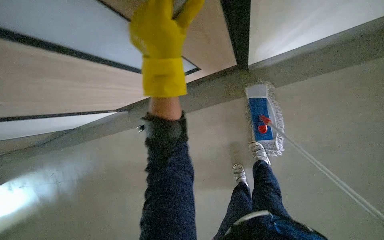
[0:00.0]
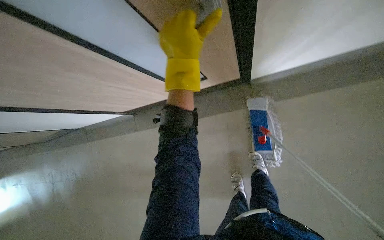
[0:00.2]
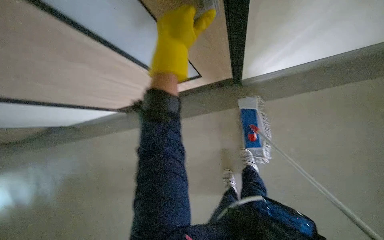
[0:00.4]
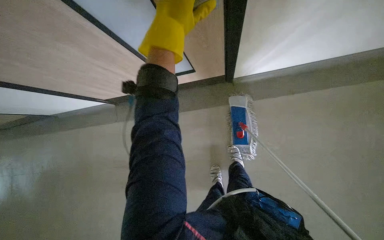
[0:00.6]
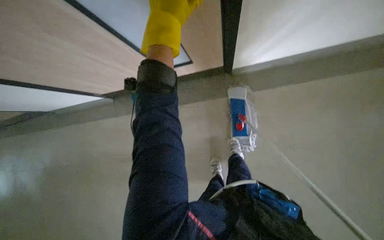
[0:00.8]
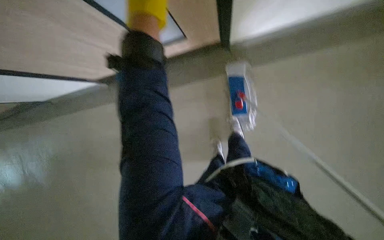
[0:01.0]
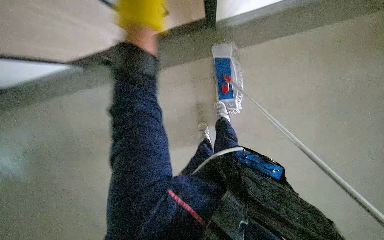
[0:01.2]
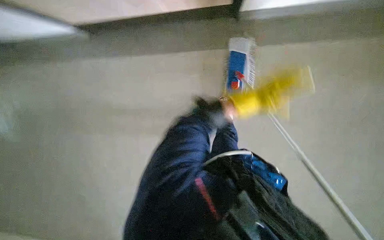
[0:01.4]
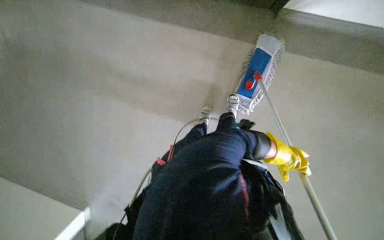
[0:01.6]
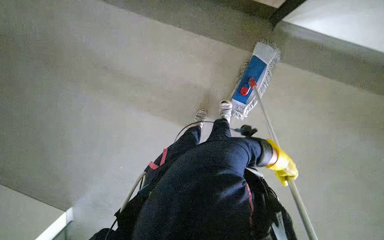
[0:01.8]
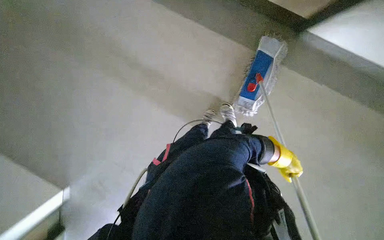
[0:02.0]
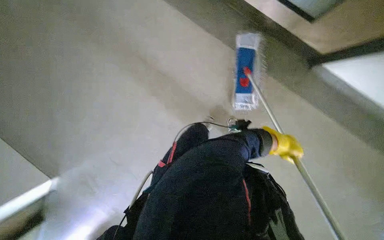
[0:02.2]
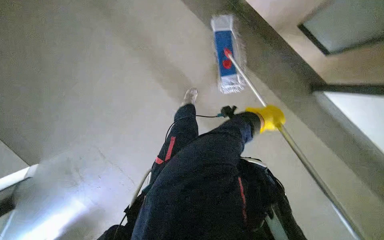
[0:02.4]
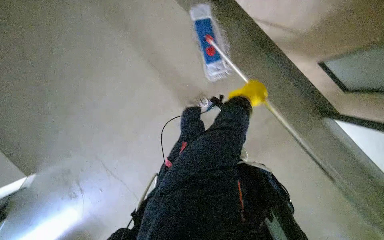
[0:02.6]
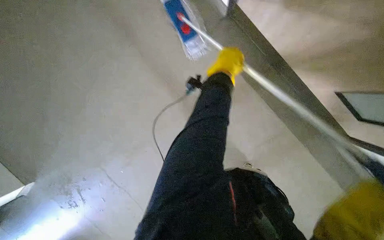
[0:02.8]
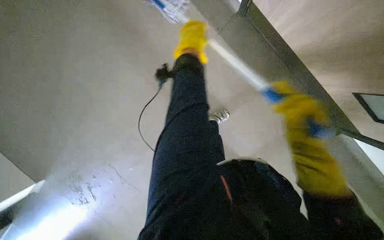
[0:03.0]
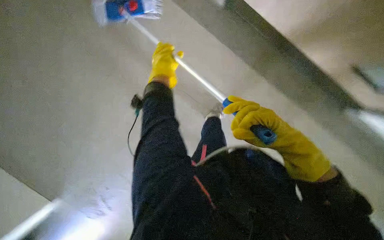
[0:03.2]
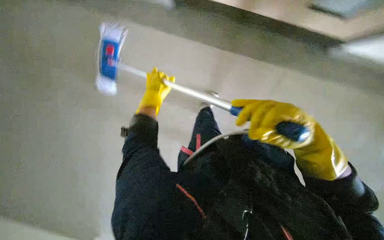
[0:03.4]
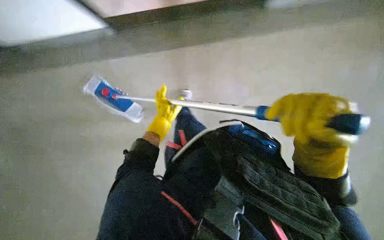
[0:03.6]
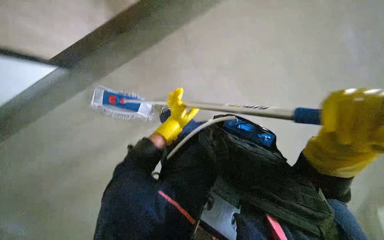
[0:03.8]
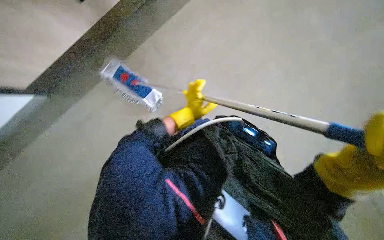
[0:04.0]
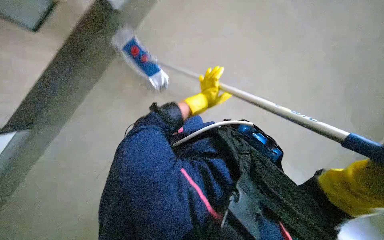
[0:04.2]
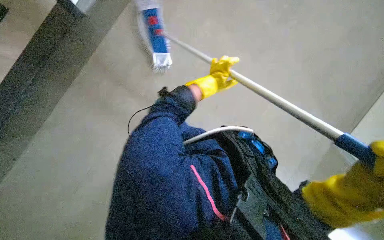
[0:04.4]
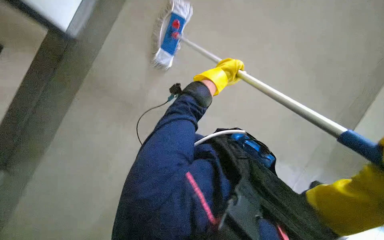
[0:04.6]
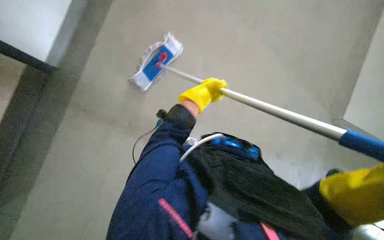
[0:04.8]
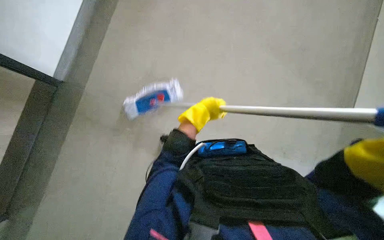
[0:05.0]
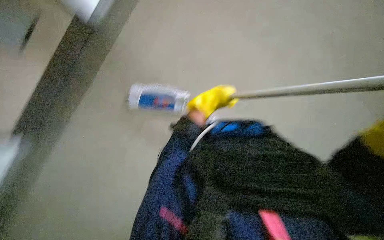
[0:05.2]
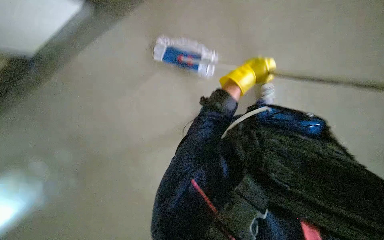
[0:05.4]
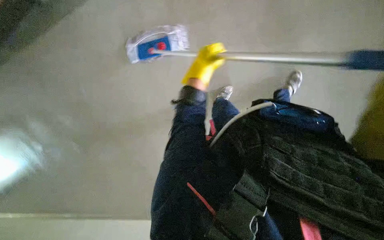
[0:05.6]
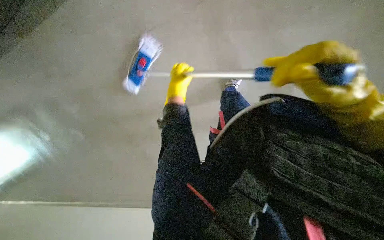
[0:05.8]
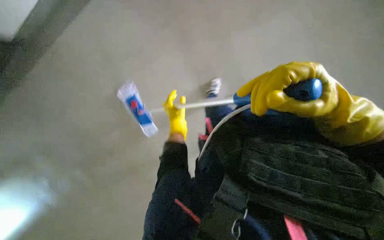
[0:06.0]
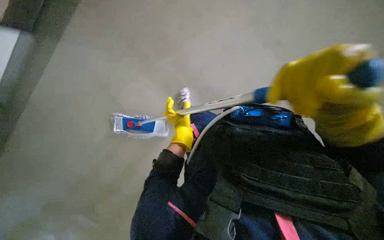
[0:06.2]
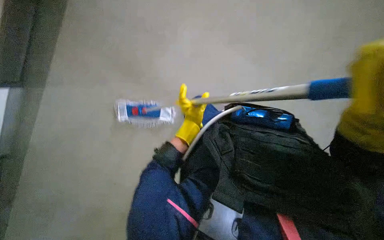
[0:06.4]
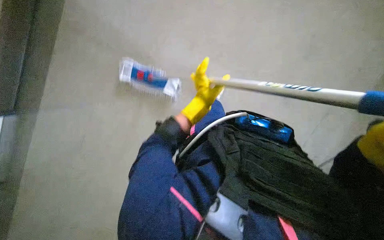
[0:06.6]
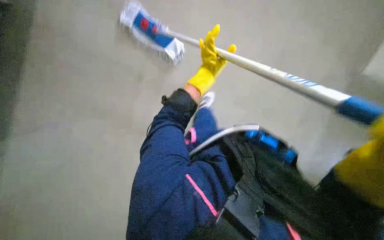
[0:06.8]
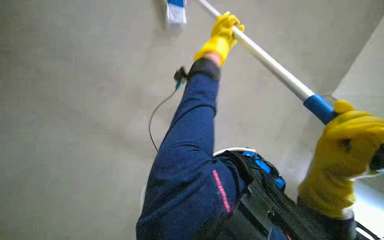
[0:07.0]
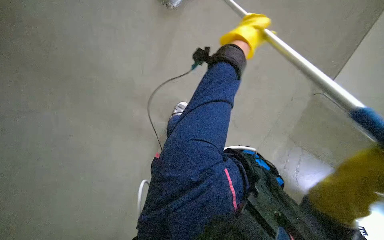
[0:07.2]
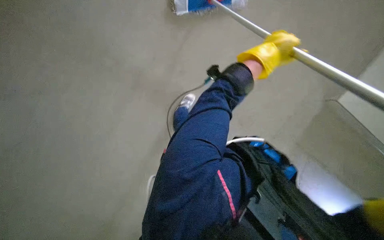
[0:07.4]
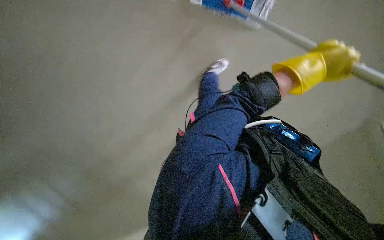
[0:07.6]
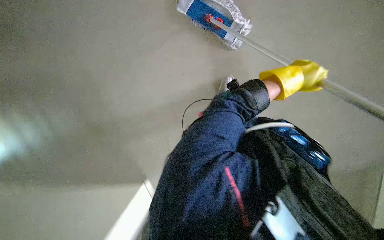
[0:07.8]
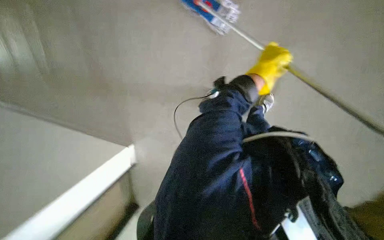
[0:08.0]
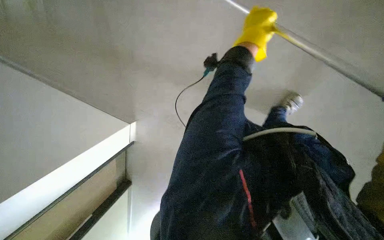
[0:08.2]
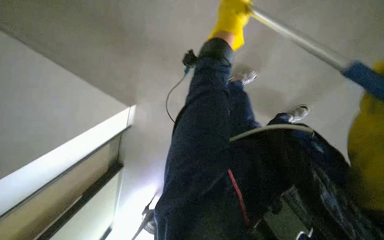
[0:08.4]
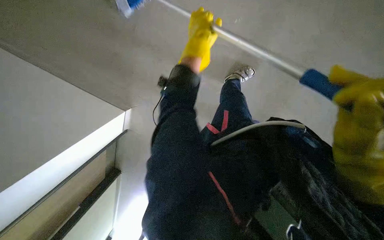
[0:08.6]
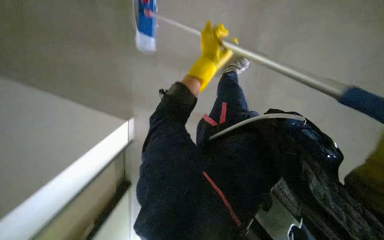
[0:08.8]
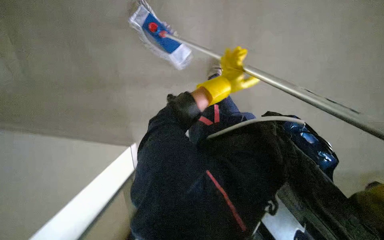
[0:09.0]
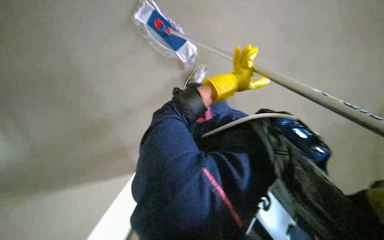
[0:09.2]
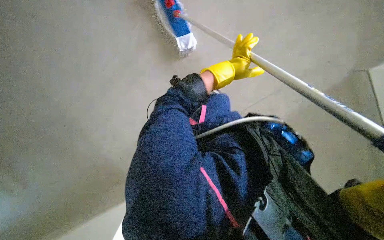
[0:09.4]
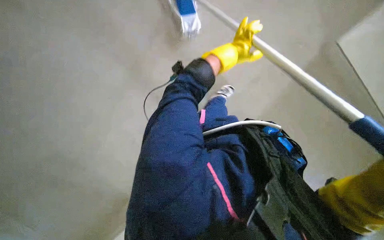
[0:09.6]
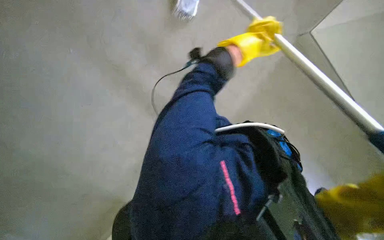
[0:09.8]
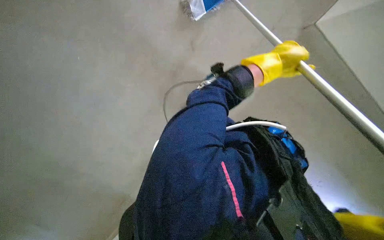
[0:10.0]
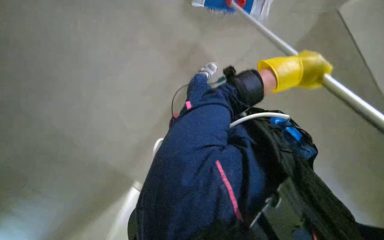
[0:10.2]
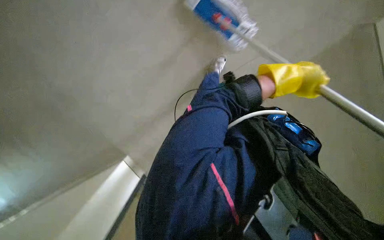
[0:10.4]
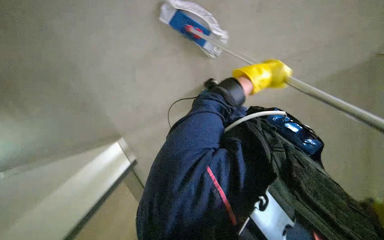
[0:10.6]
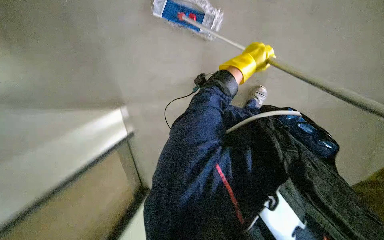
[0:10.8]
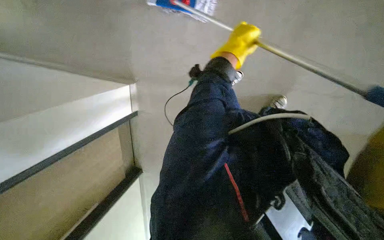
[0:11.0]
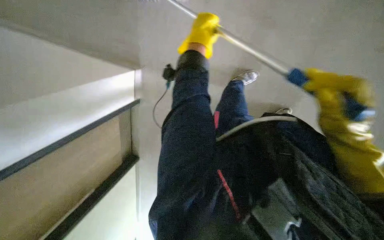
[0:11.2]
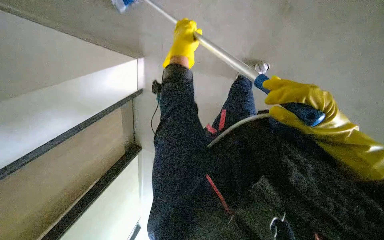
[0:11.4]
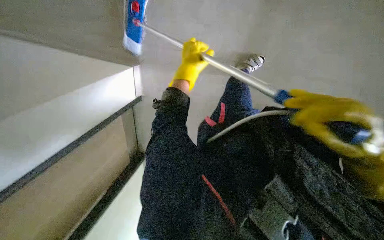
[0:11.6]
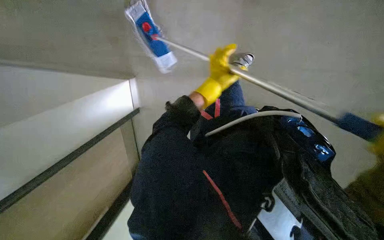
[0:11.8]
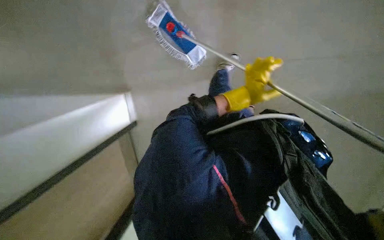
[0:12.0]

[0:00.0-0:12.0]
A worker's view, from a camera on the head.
Job: mopping floor.
The whole recording: Cleaning floor with mop. The worker mops the hallway floor, periodically wringing the mop in the bucket.
0:04.4 to 0:06.0: The left hand heads down the picture and to the left, covering some 15 cm.
0:06.0 to 0:07.6: The left hand heads nearer to the camera and to the right, covering approximately 35 cm.
0:07.6 to 0:09.0: The left hand travels farther from the camera by approximately 30 cm.
0:09.0 to 0:10.4: The left hand is displaced nearer to the camera and to the right by some 25 cm.
0:10.4 to 0:12.0: The left hand travels farther from the camera by about 15 cm, and travels to the left and back again, about 30 cm each way.

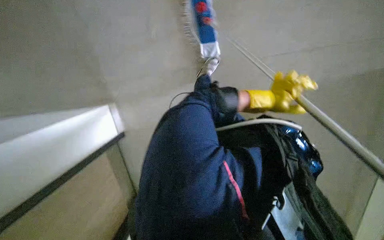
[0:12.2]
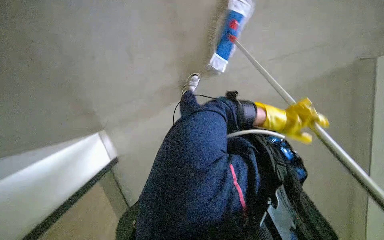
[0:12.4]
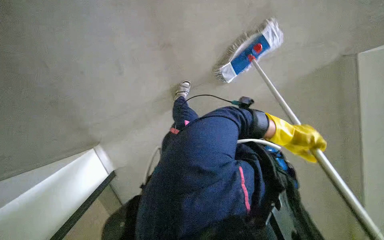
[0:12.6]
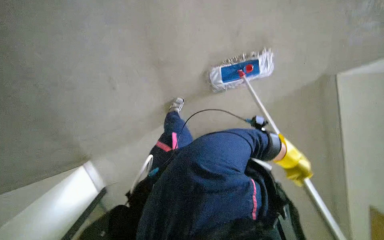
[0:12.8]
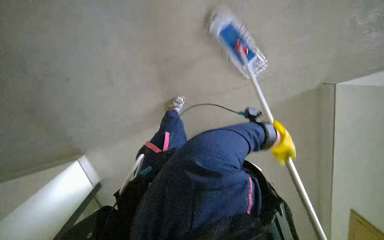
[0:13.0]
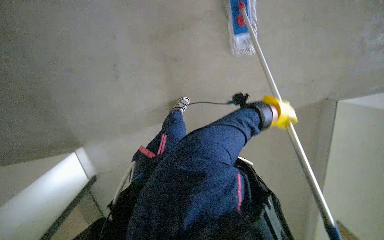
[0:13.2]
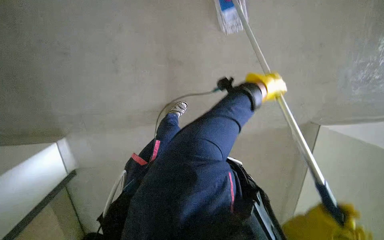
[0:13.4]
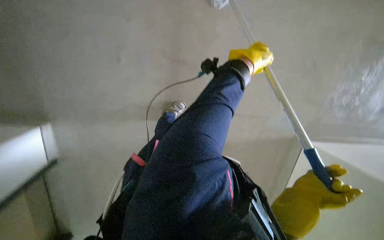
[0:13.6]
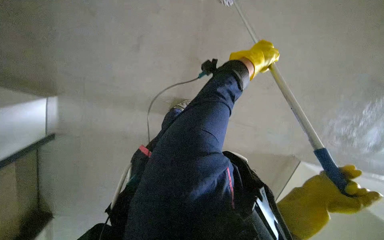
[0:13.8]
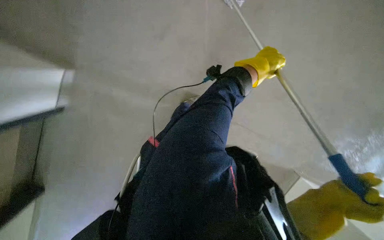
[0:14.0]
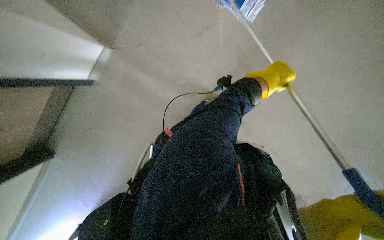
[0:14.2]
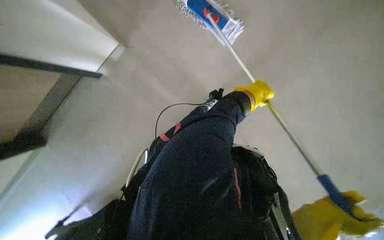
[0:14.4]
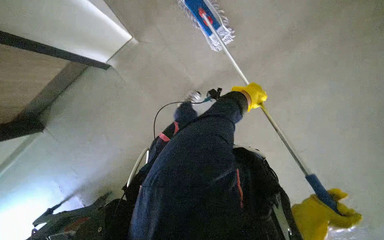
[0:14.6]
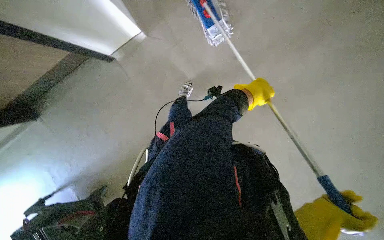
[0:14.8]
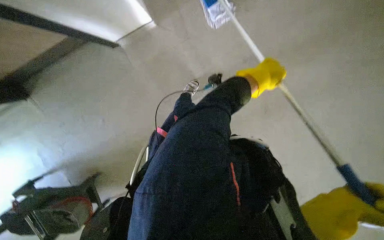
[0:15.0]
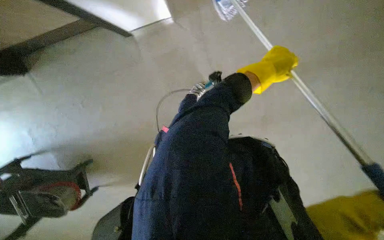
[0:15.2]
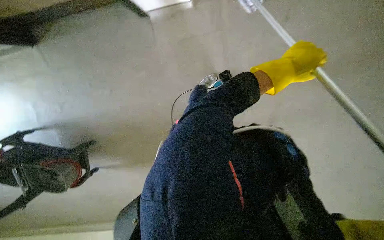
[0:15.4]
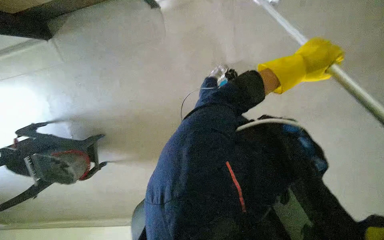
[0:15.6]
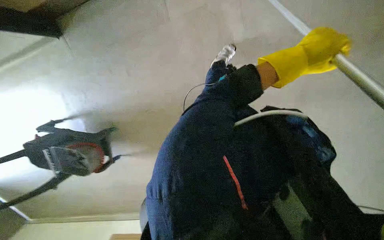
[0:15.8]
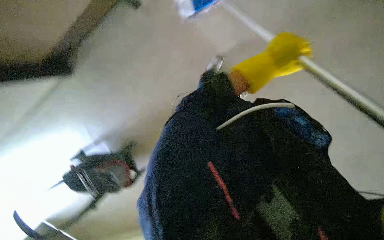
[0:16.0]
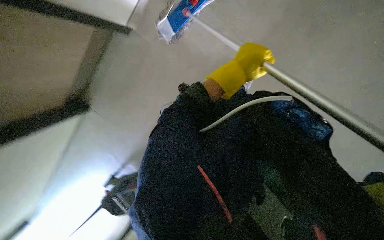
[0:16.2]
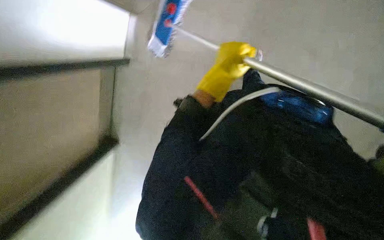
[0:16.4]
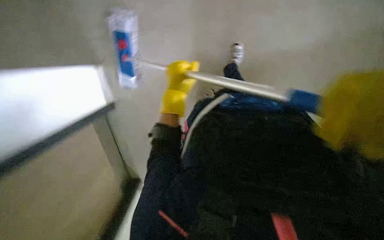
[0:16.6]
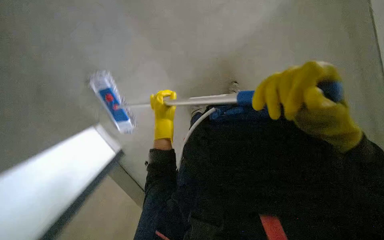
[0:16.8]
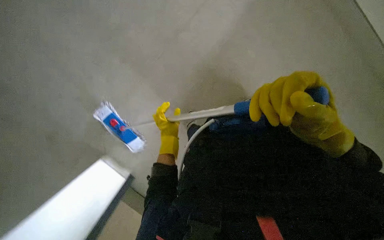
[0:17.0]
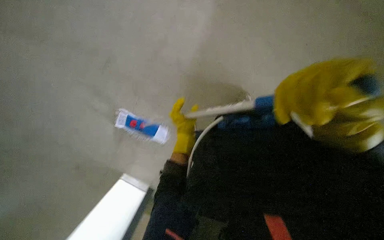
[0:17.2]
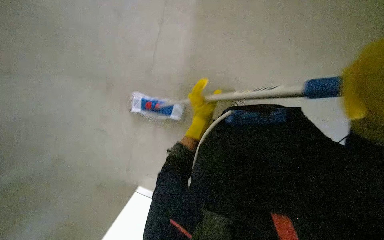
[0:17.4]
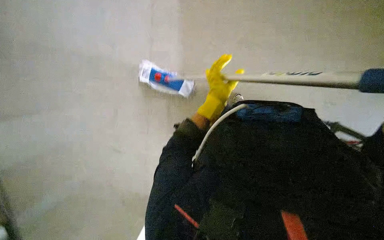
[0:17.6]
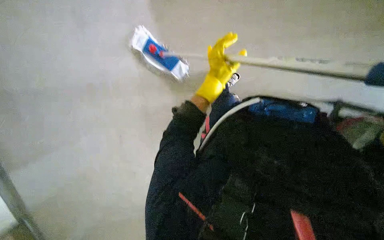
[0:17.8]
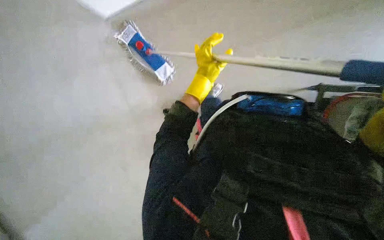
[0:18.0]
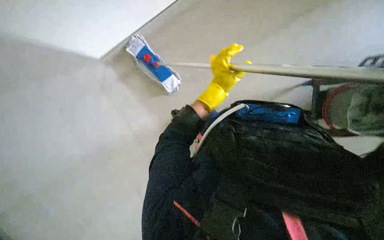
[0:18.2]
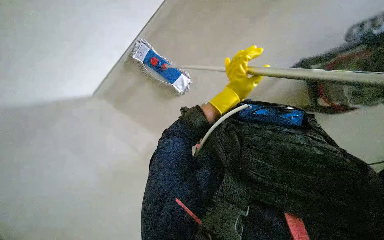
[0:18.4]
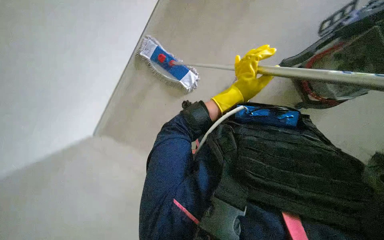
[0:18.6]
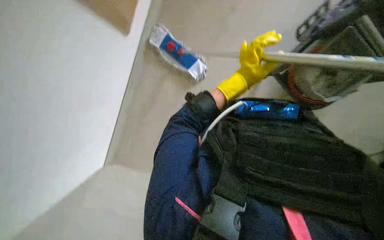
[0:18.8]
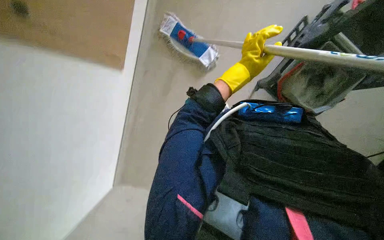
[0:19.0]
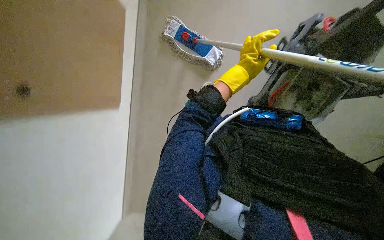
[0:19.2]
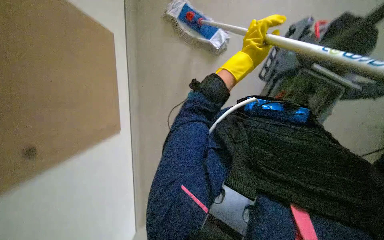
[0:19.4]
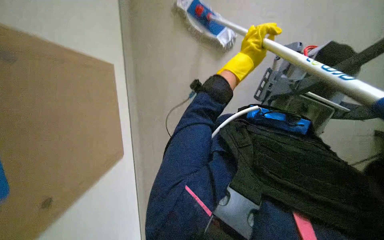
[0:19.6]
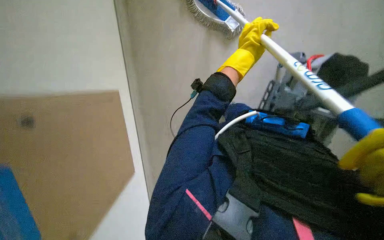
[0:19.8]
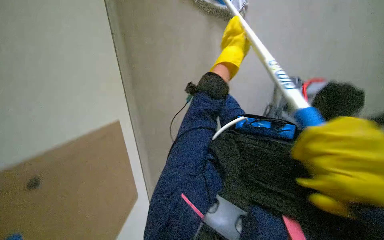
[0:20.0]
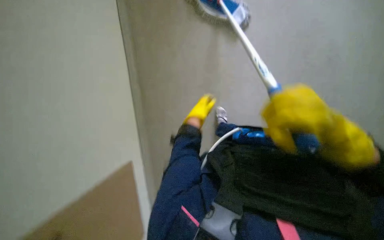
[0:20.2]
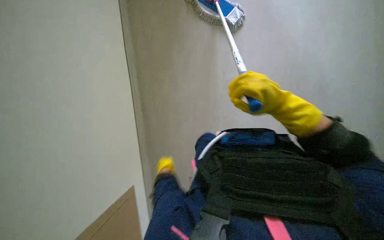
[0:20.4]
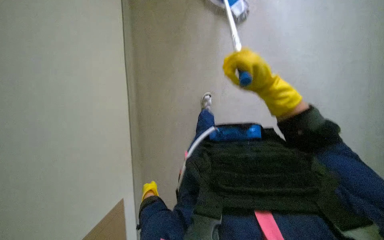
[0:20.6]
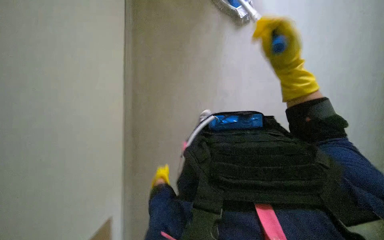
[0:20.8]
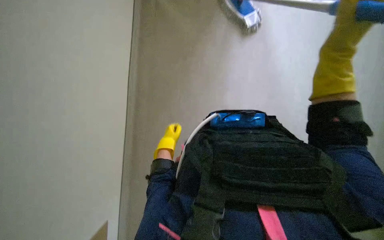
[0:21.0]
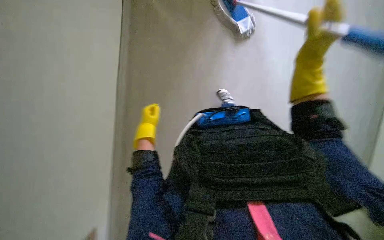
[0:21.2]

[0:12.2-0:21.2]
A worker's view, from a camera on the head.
Job: mopping floor.
The whole recording: Cleaning floor with mop. The worker mops the hallway floor, periodically wringing the mop in the bucket.
0:12.2 to 0:13.8: The camera sweeps to the right, by about 20 degrees. The camera pitches upward, by about 15 degrees.
0:15.2 to 0:16.6: The camera is aimed approximately 15 degrees further to the left.
0:16.6 to 0:18.2: The left hand moves approximately 5 cm down the picture and comes back.
0:18.2 to 0:19.8: The camera is aimed some 20 degrees further to the left. The view tips downward by about 15 degrees. The left hand heads farther from the camera and up the picture, covering approximately 25 cm.
